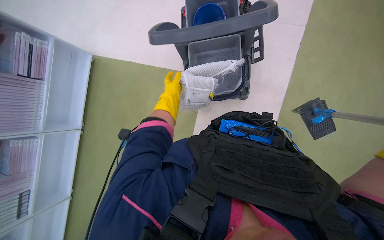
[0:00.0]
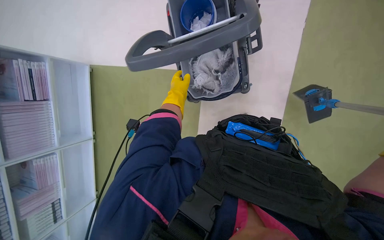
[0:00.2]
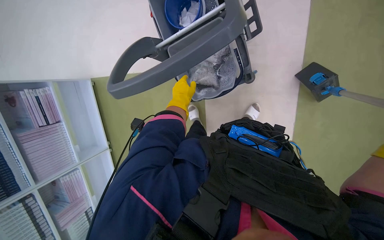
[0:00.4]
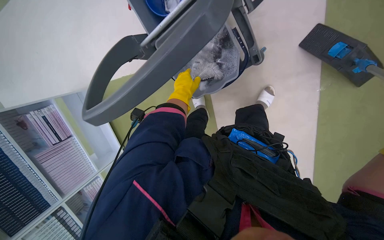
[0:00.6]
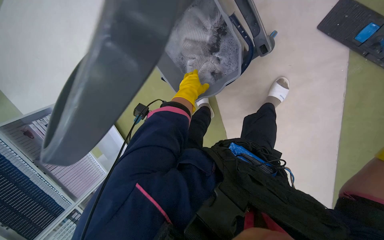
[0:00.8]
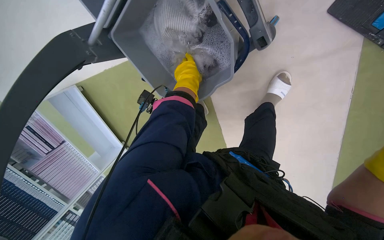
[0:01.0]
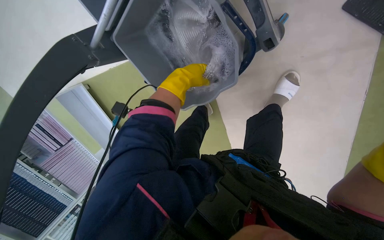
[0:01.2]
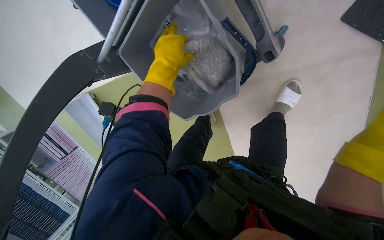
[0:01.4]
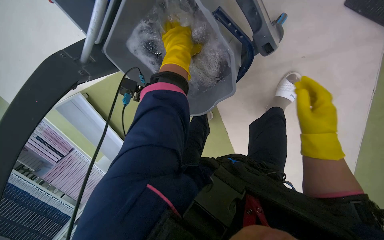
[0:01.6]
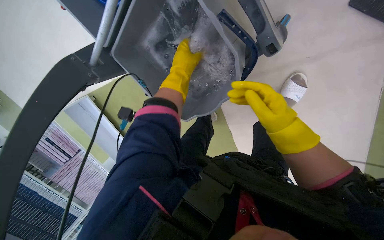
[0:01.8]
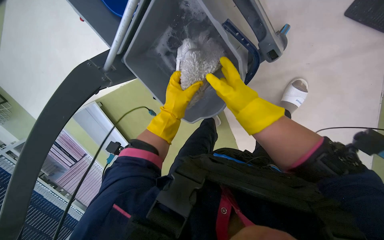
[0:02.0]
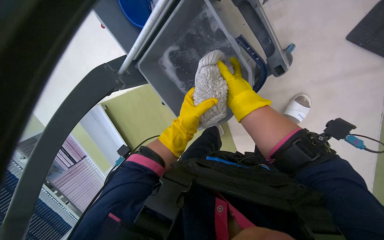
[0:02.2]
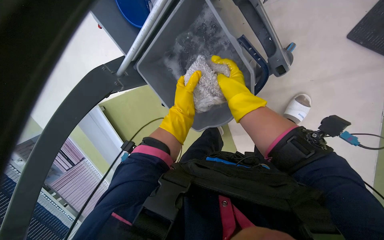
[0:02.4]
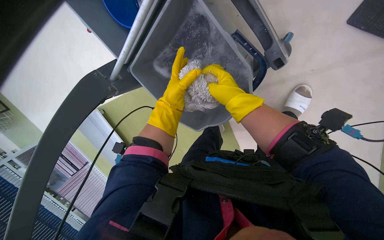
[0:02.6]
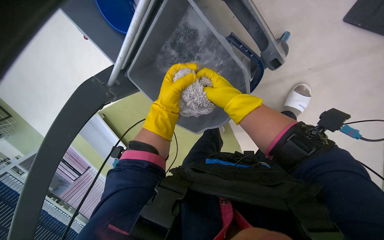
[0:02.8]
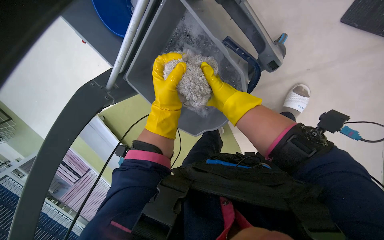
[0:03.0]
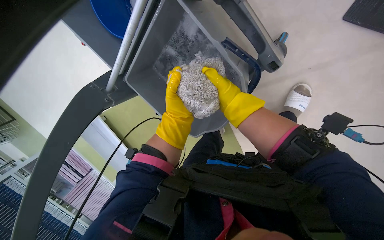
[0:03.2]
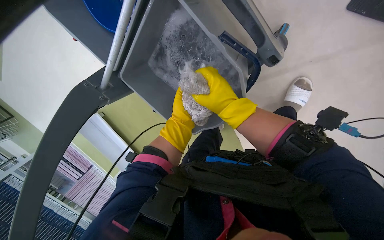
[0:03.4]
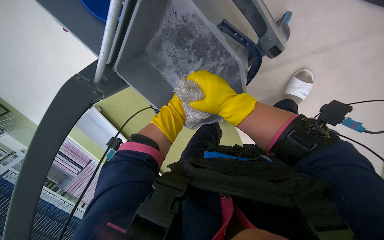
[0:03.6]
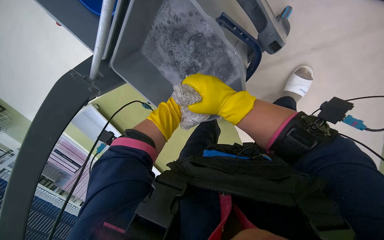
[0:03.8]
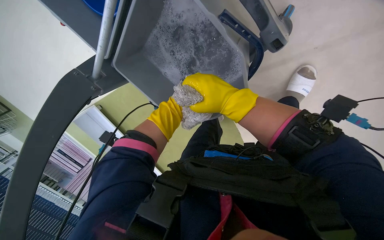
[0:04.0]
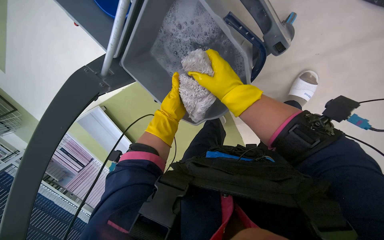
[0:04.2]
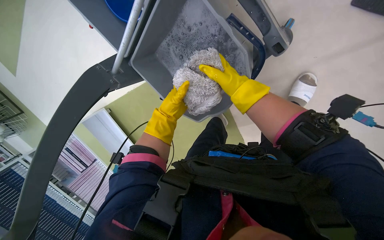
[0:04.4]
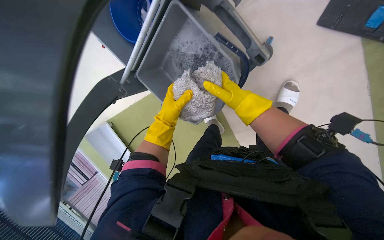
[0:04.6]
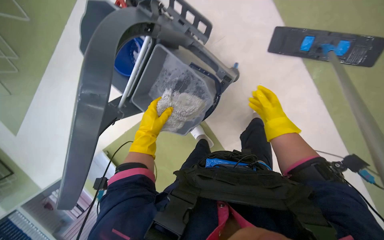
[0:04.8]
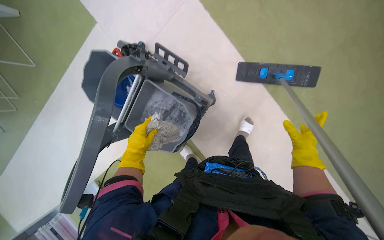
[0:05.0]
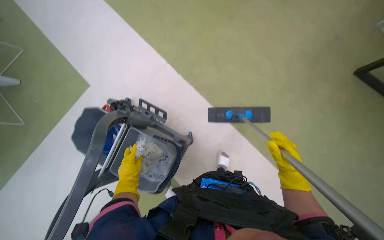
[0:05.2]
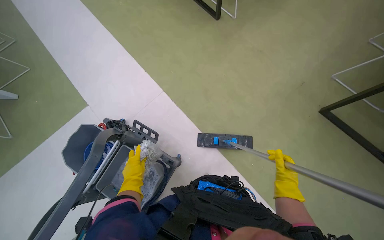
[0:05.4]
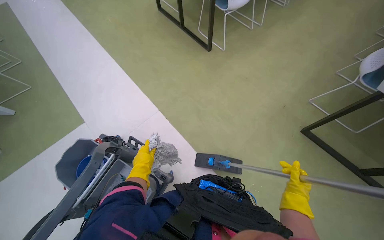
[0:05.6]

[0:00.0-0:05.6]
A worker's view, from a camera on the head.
Job: preparing cleaning supplies.
The whole recording: Preparing mop for floor cleaning. The worker wrings a cloth and attaches it to the mop head.
0:00.0 to 0:01.4: The left hand shifts roughly 10 cm nearer to the camera.
0:01.4 to 0:02.8: The left hand heads farther from the camera, covering some 10 cm.
0:04.2 to 0:05.6: The head travels roughly 60 cm. The head rotates roughly 20 degrees to the right. The view tips upward by some 65 degrees.

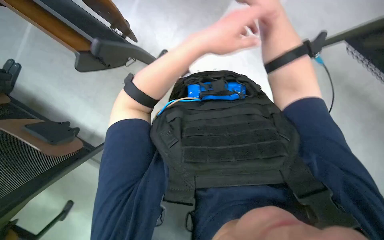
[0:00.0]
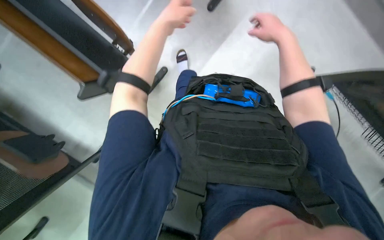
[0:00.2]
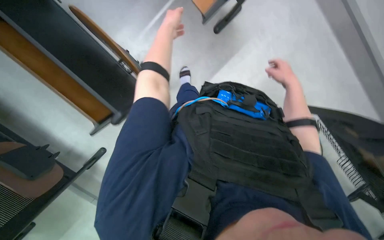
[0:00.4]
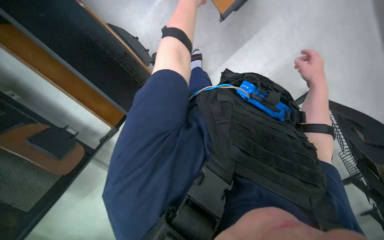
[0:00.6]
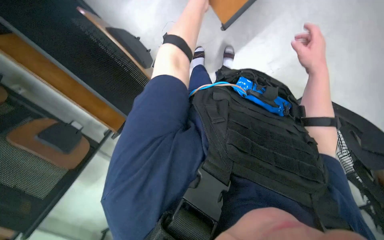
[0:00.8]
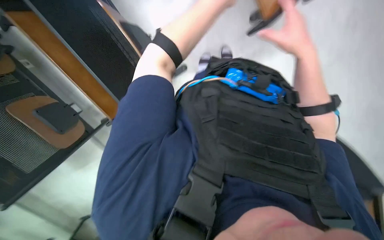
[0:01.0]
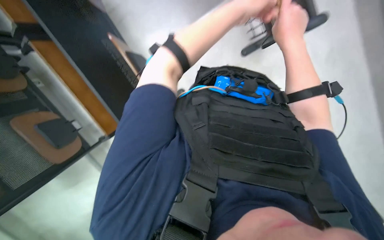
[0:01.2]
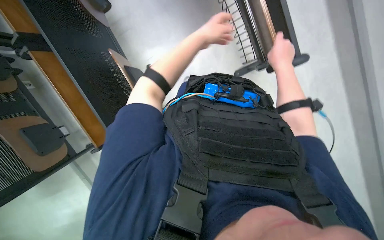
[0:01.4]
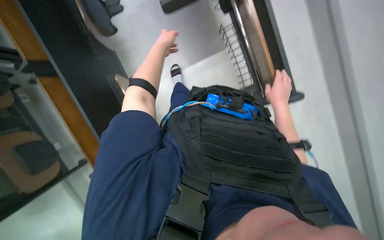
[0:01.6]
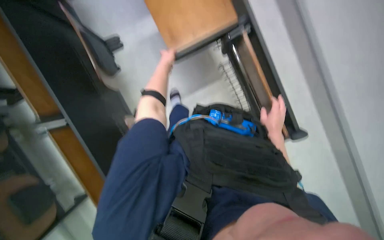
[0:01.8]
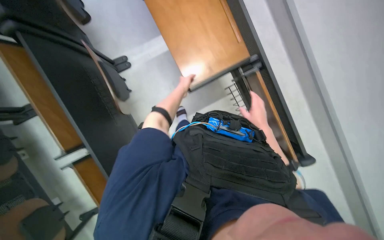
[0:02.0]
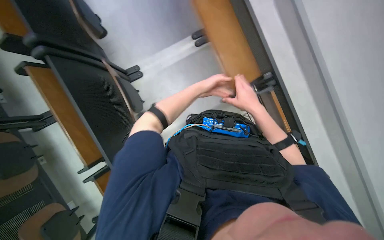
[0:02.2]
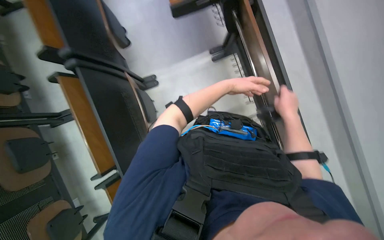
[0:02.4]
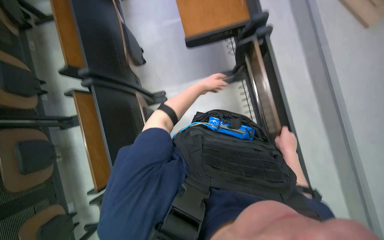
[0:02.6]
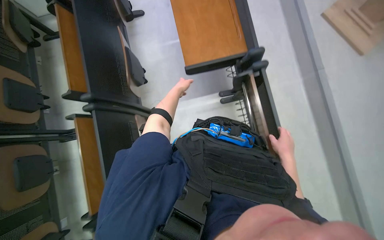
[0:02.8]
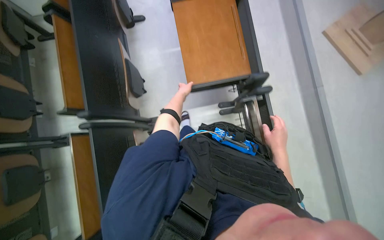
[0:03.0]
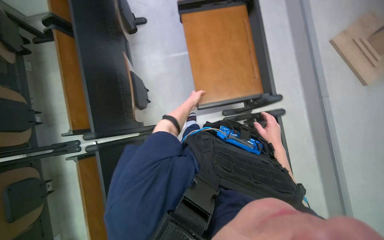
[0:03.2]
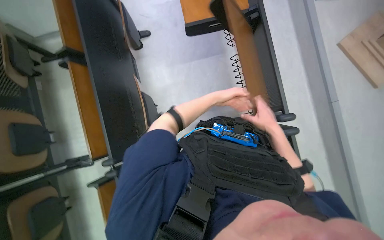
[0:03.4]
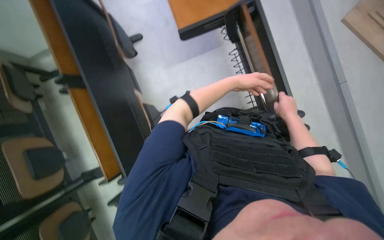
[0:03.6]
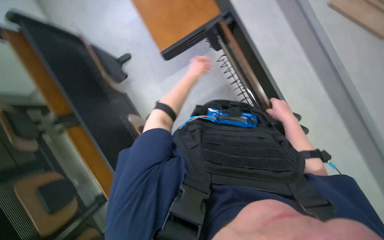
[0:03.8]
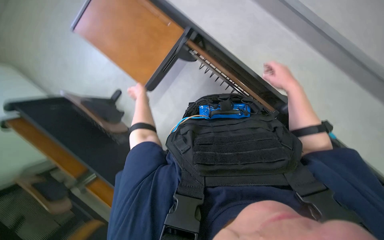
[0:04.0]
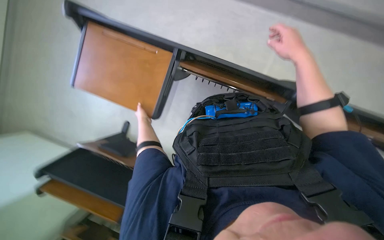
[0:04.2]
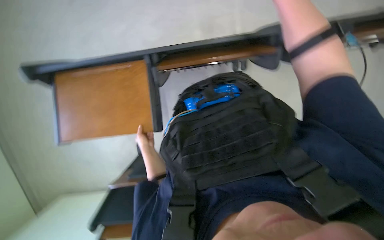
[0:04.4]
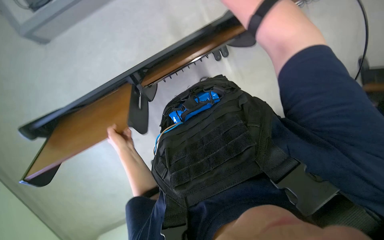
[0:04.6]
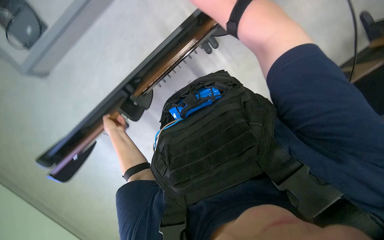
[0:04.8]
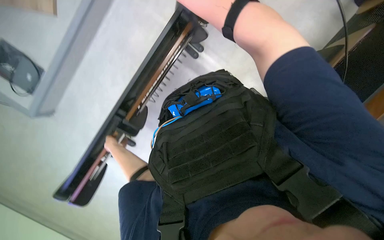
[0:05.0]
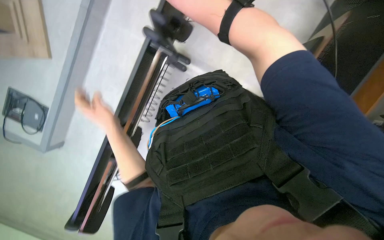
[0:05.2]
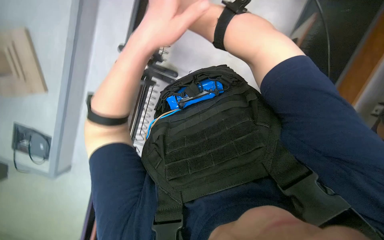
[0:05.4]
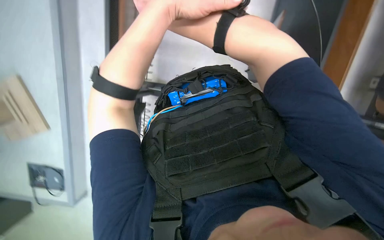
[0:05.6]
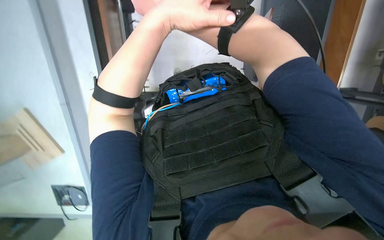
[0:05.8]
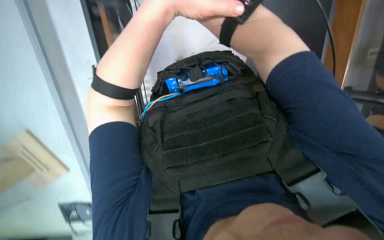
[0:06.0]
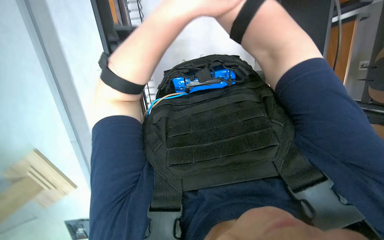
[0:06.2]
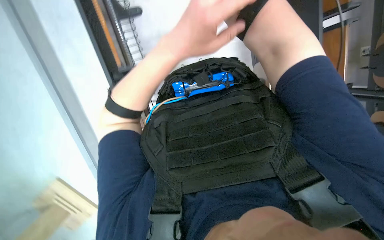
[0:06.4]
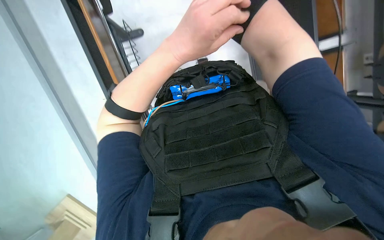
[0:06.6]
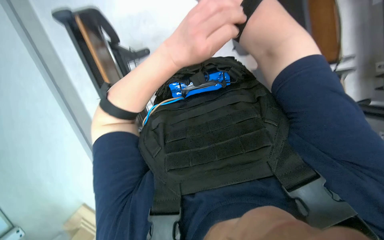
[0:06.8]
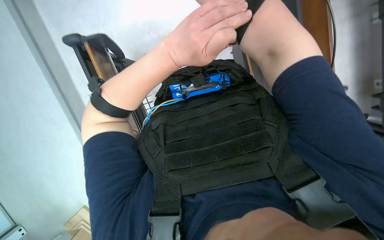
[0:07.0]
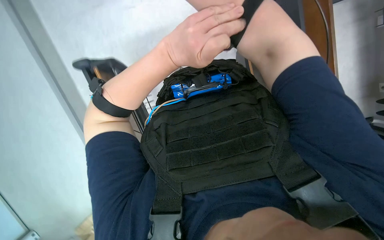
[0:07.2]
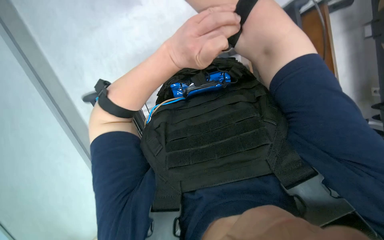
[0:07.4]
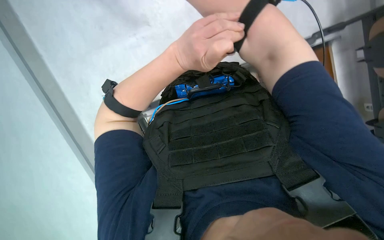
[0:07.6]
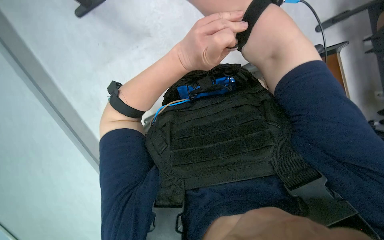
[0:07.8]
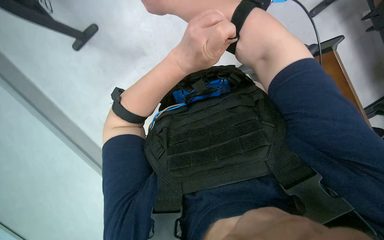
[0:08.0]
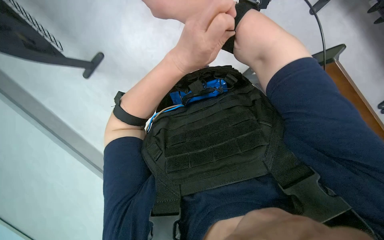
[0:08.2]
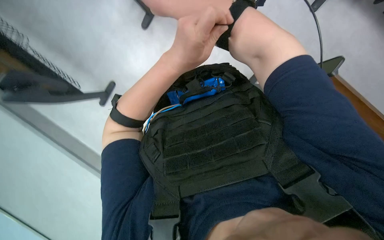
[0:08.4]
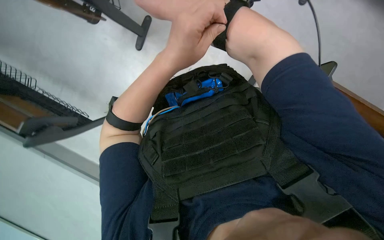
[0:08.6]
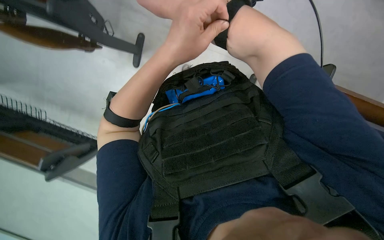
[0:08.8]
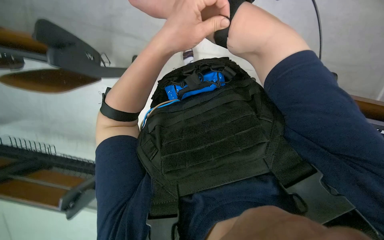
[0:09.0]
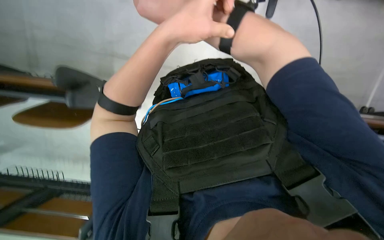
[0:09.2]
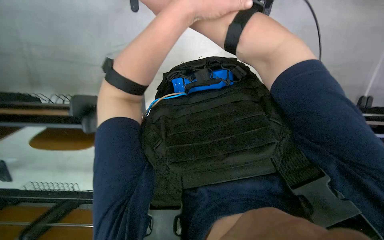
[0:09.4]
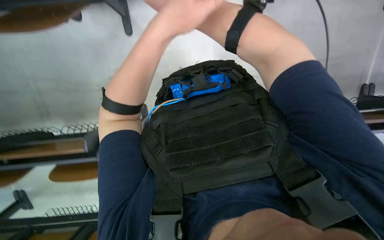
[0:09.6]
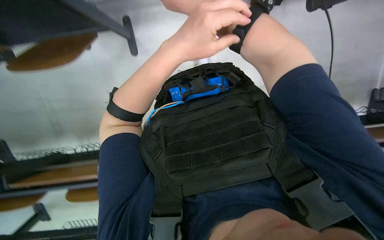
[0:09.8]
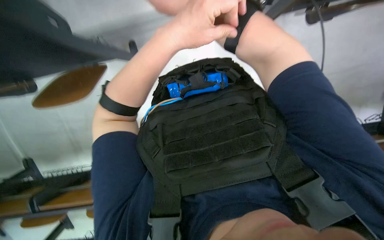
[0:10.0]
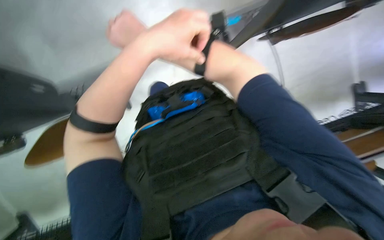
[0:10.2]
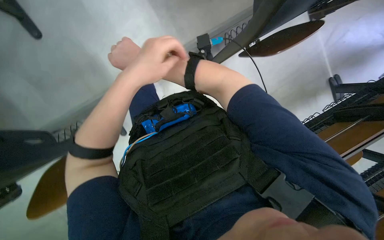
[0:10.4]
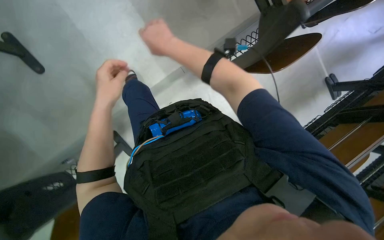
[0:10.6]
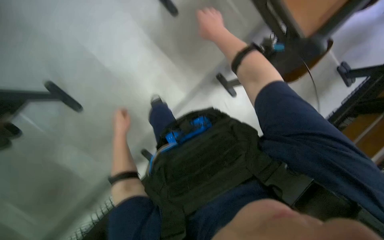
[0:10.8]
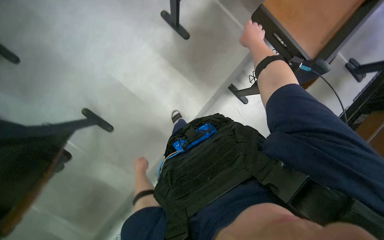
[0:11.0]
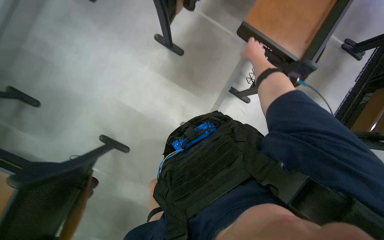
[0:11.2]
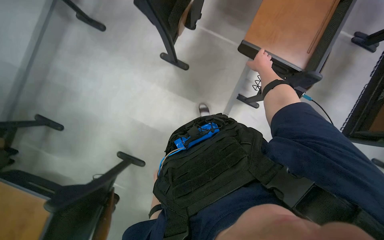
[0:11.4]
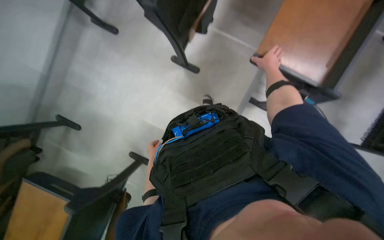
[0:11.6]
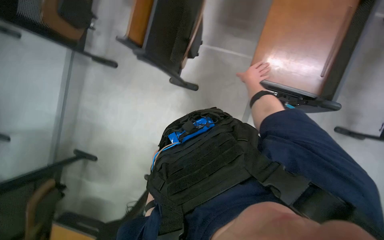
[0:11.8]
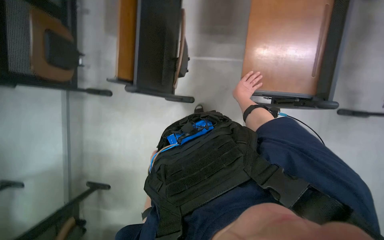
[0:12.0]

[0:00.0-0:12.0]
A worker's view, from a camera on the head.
Job: organizing items.
The whole recording: Folding down desk surfaces. The worker folds down the desk surfaces in a classroom.
0:01.6 to 0:03.0: The wearer looks about 30 degrees further upward. The left hand goes to the right and returns, approximately 20 cm each way.
0:03.0 to 0:04.4: The scene turns roughly 55 degrees counterclockwise in the picture.
0:10.4 to 0:12.0: The view pans to the left by about 15 degrees. The view tips upward by approximately 25 degrees.

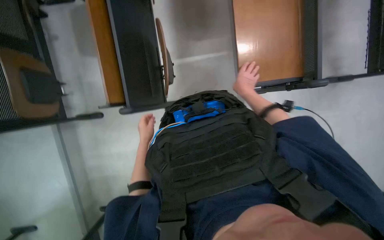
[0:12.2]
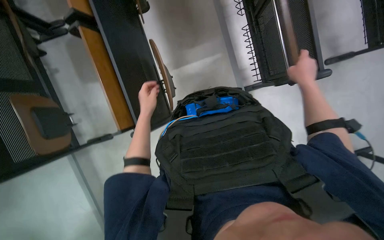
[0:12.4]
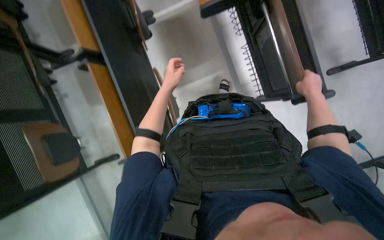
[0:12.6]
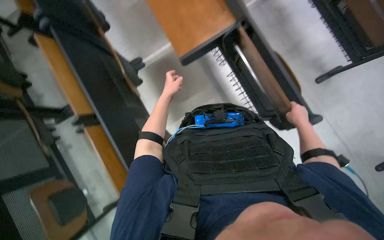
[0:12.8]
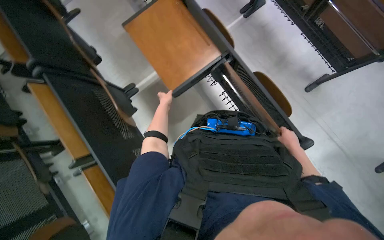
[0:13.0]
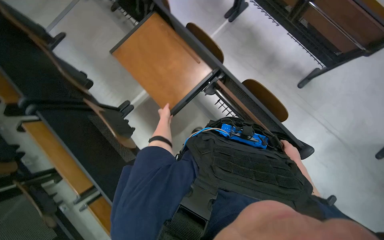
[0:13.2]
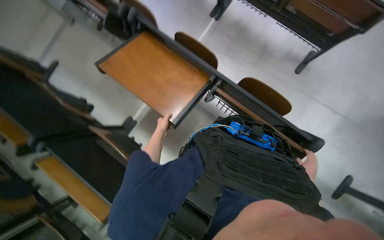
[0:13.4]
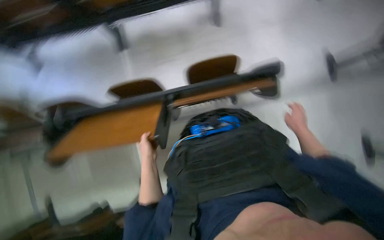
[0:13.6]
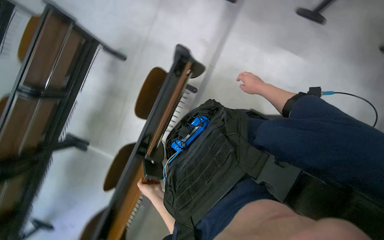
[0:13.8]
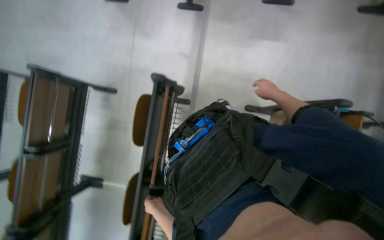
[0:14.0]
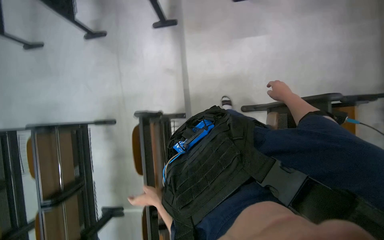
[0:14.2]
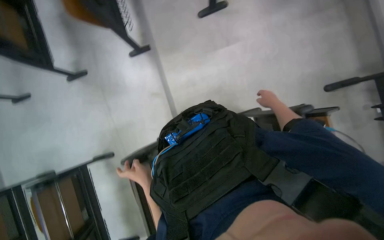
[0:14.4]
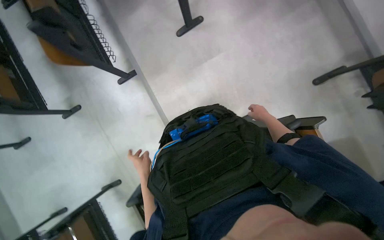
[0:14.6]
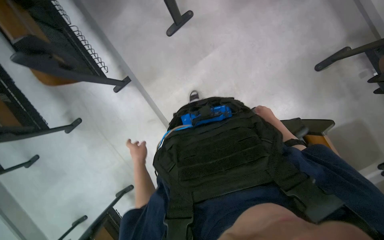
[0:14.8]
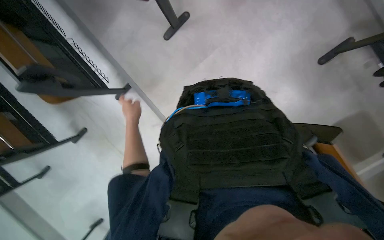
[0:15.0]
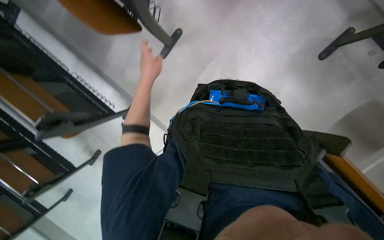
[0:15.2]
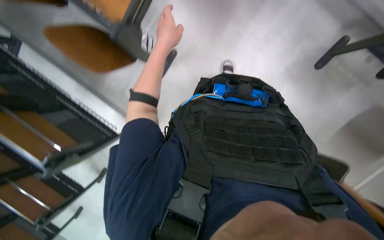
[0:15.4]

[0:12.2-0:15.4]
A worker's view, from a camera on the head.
Job: organizing items.
The whole recording: Folding down desk surfaces. The worker folds down the desk surfaces in a classroom.
0:12.2 to 0:13.8: The view tips upward by some 20 degrees. The scene turns approximately 90 degrees counterclockwise in the picture.
0:13.8 to 0:15.4: The wearer moves roughly 90 cm. The scene rotates counterclockwise by some 60 degrees.
